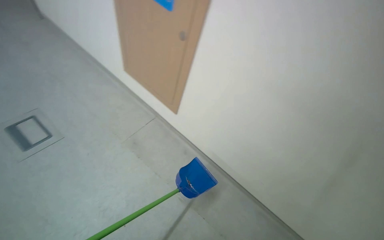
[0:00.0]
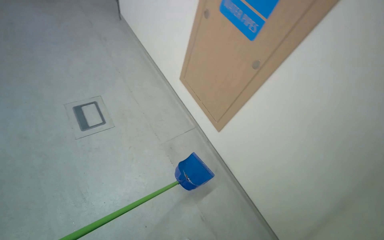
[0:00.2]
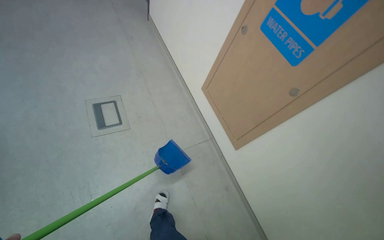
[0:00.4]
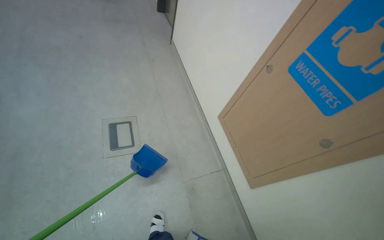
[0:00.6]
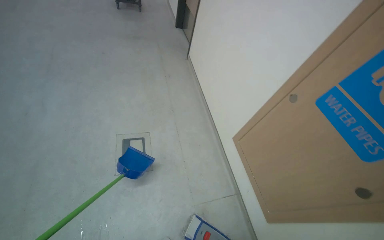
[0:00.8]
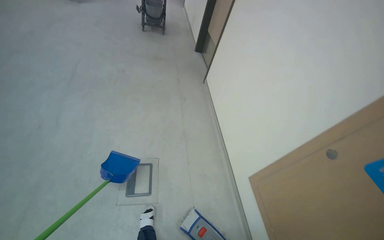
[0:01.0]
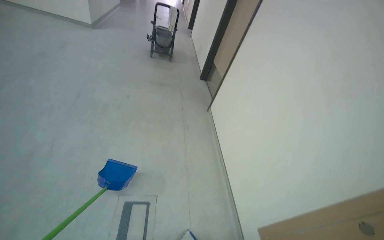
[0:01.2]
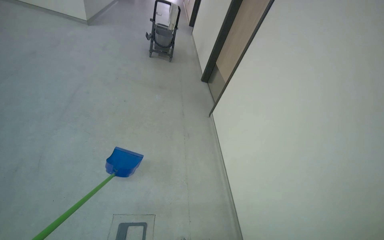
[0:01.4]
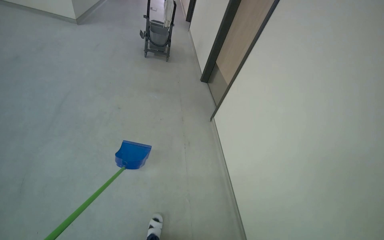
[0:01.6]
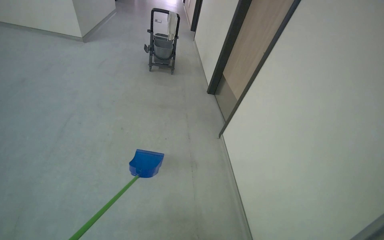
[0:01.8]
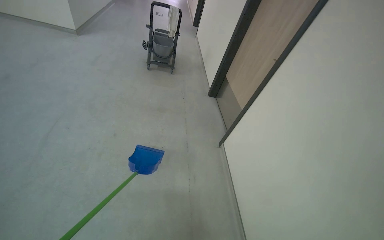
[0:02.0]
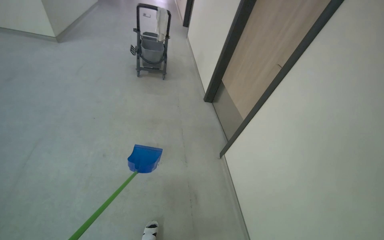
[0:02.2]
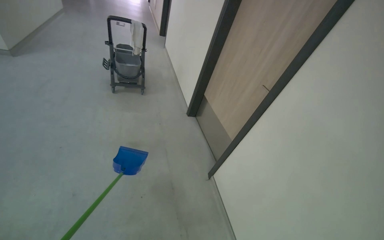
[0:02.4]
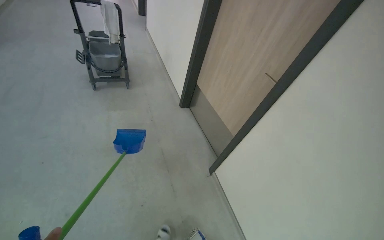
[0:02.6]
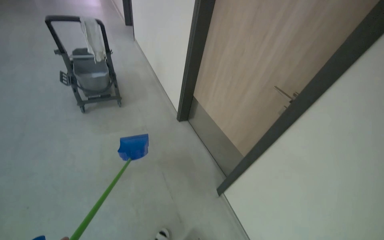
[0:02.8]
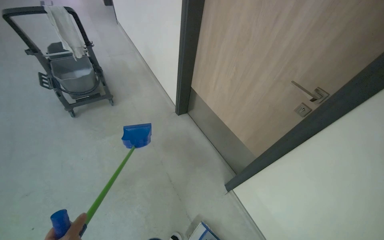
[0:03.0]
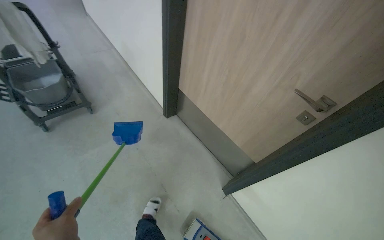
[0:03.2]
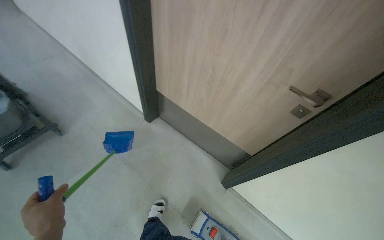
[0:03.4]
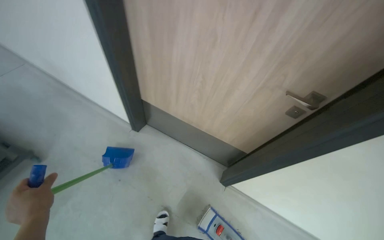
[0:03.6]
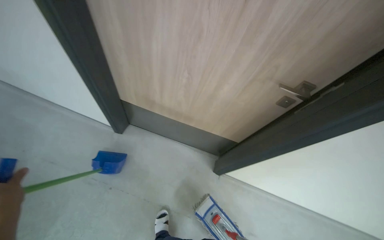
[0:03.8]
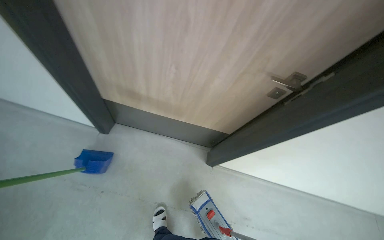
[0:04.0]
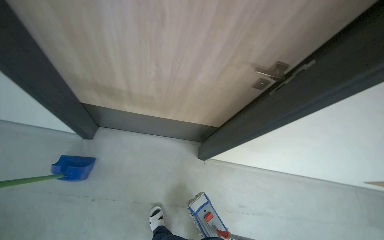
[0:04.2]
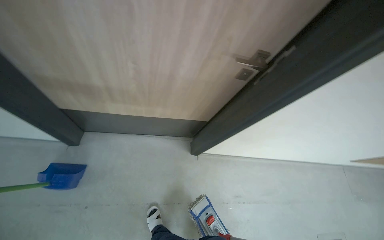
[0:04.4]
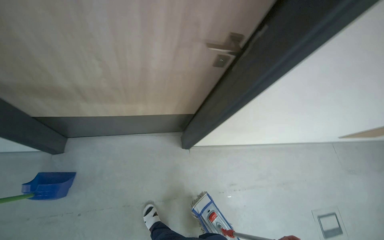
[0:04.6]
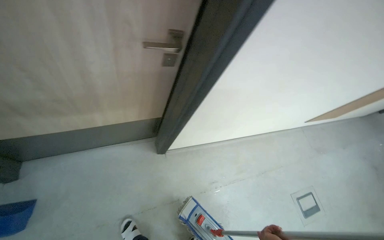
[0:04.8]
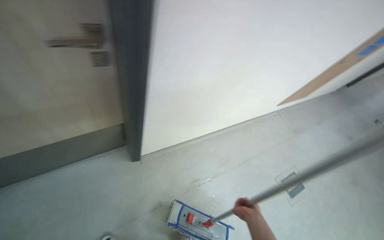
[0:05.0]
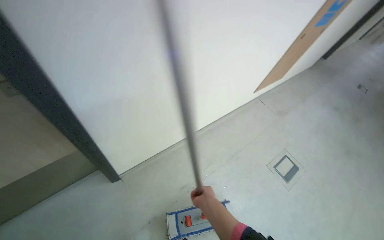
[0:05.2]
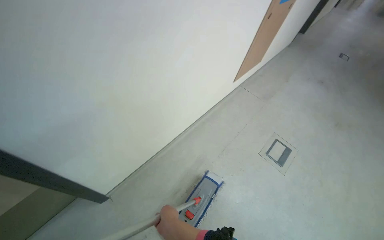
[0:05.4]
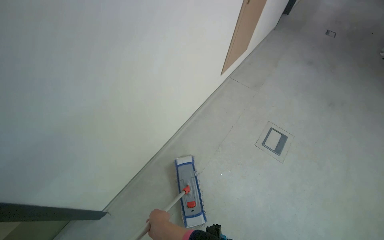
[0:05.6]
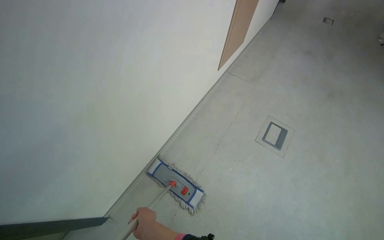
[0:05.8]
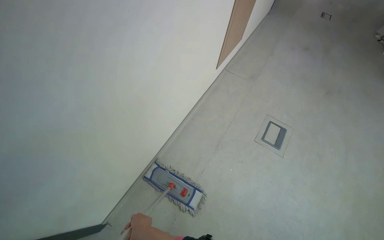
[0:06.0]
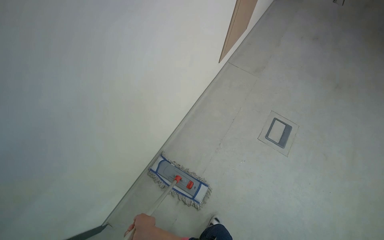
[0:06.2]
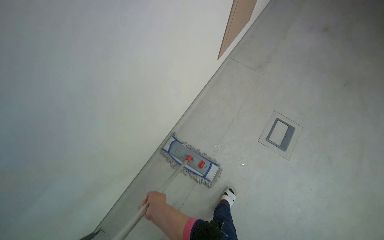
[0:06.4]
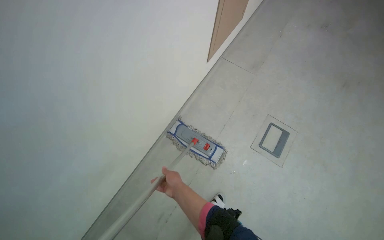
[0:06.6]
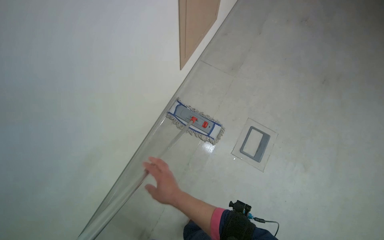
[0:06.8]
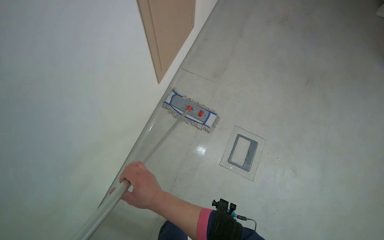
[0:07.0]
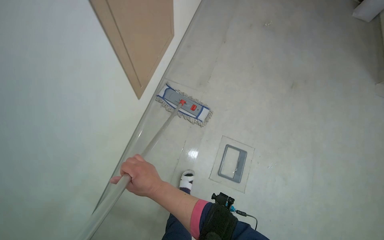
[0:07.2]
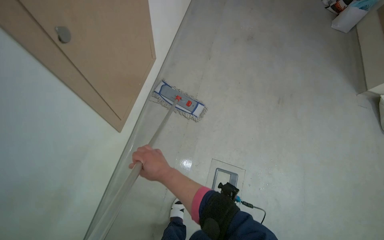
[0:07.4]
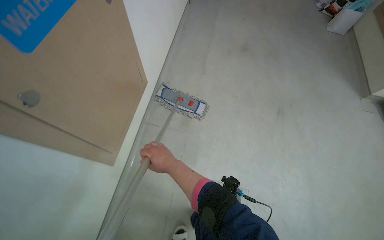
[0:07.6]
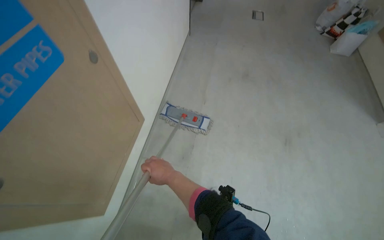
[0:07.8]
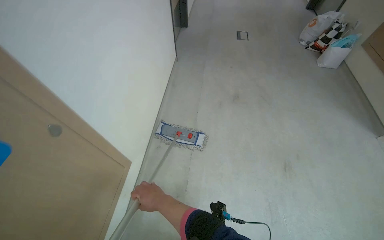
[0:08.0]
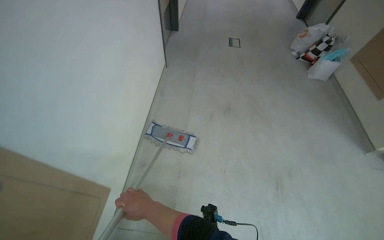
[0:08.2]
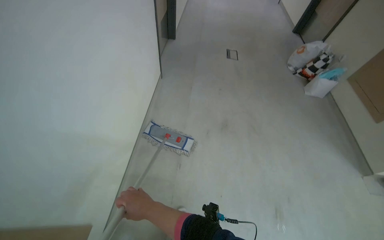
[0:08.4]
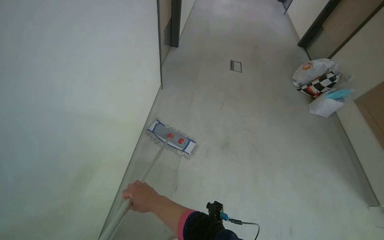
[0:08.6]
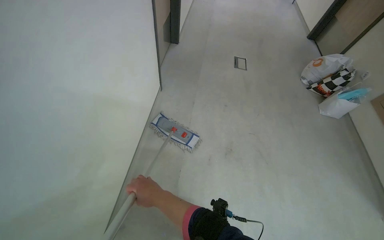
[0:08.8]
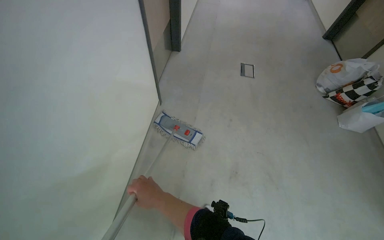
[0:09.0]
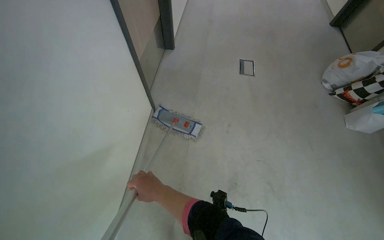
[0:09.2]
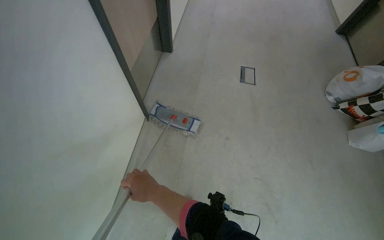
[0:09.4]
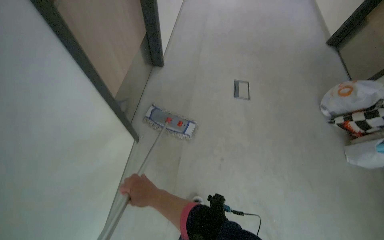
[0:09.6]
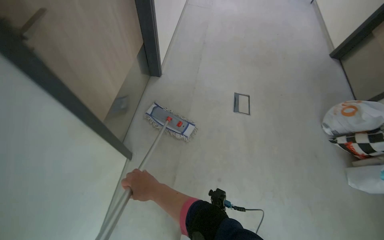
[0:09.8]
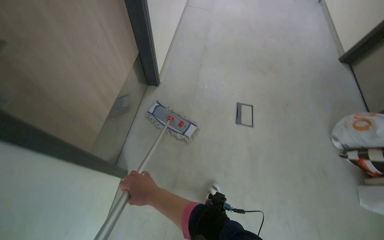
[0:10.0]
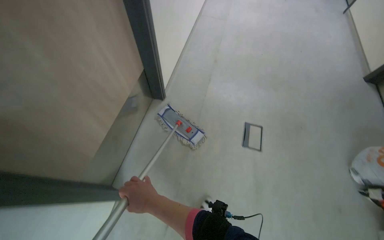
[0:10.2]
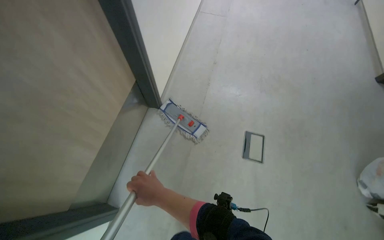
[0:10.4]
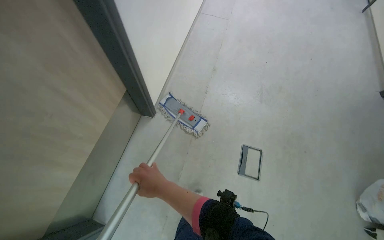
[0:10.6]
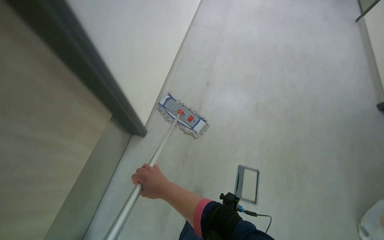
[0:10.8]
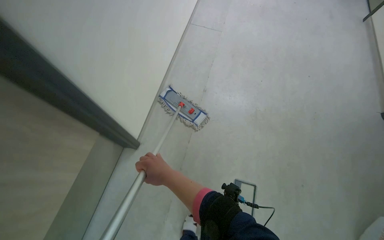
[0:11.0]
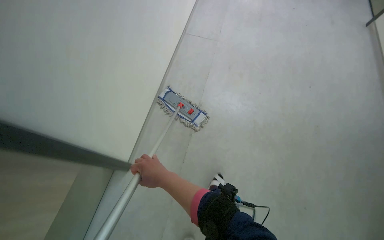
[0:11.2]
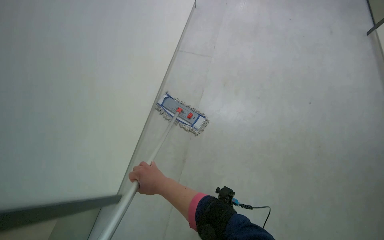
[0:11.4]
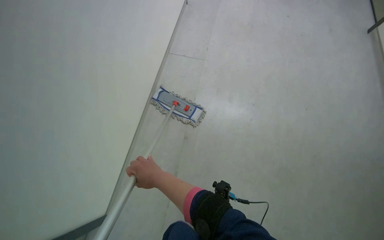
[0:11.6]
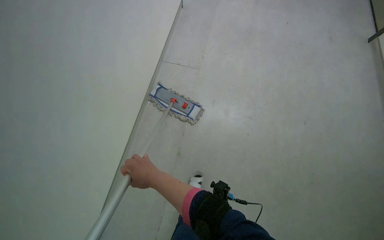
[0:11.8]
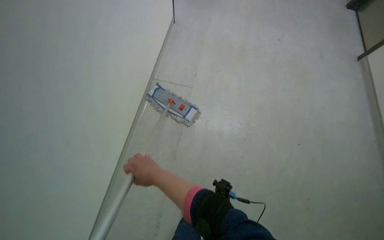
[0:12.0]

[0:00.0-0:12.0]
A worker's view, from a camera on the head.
Job: mopping floor.
The whole recording: Mopping floor. The worker mops the floor in the hallway.
0:03.0 to 0:04.4: The wearer moves roughly 50 cm. The wearer looks roughly 60 degrees further to the right. The wearer looks about 25 degrees further downward.
0:04.4 to 0:06.0: The camera is carried roughly 70 cm. The wearer looks some 65 degrees further to the right.
0:07.6 to 0:09.0: The view tilts about 20 degrees upward. The right hand travels down the picture by roughly 20 cm.
0:10.4 to 0:12.0: The camera travels approximately 60 cm.

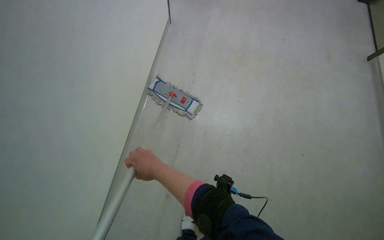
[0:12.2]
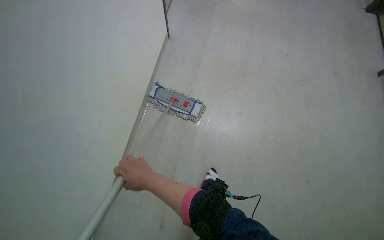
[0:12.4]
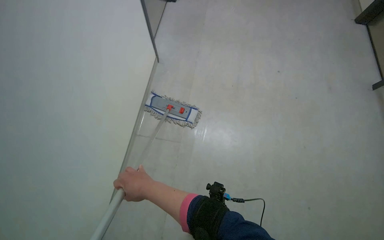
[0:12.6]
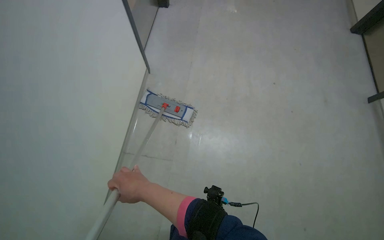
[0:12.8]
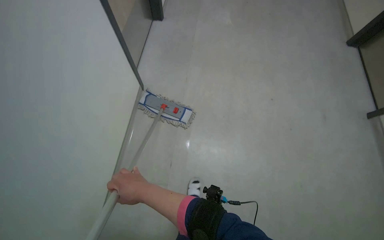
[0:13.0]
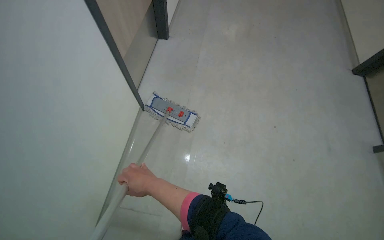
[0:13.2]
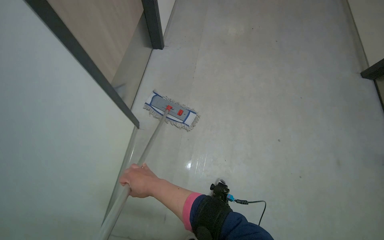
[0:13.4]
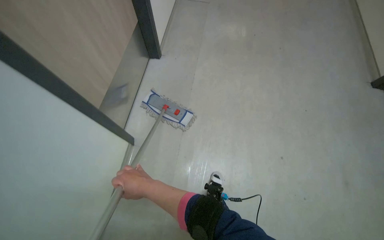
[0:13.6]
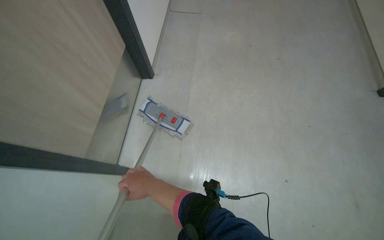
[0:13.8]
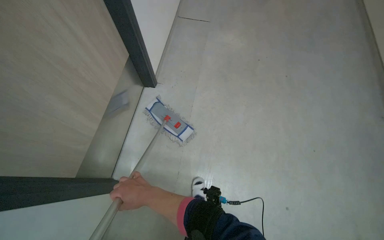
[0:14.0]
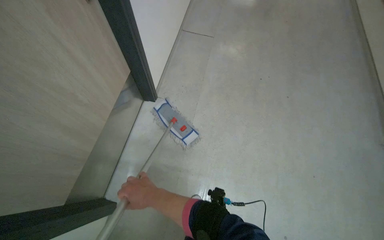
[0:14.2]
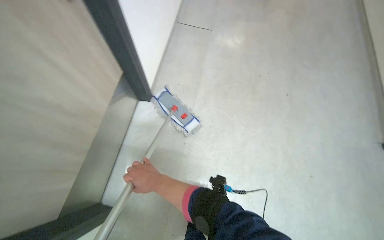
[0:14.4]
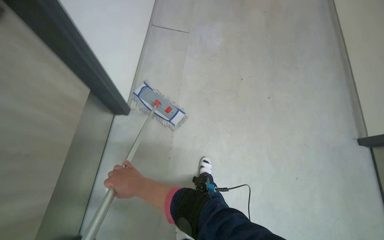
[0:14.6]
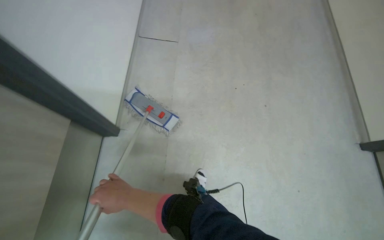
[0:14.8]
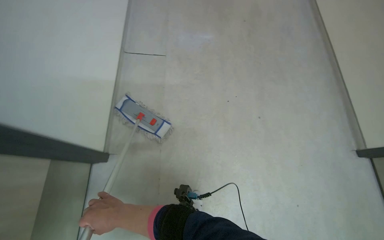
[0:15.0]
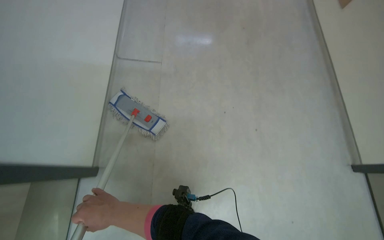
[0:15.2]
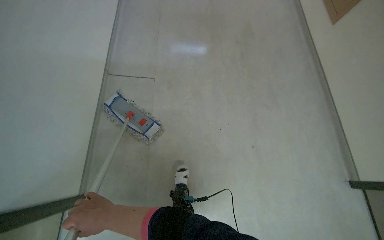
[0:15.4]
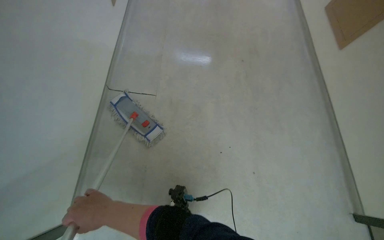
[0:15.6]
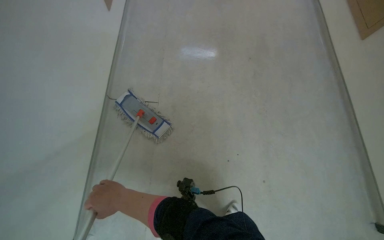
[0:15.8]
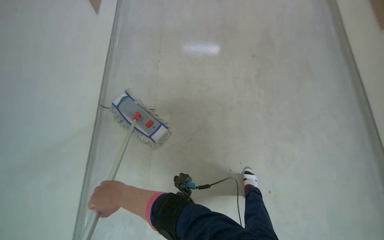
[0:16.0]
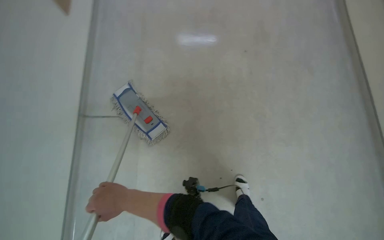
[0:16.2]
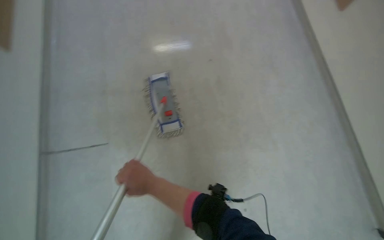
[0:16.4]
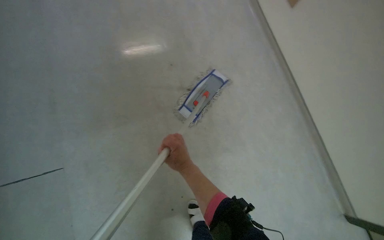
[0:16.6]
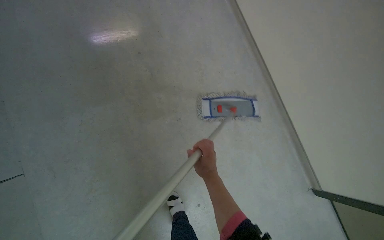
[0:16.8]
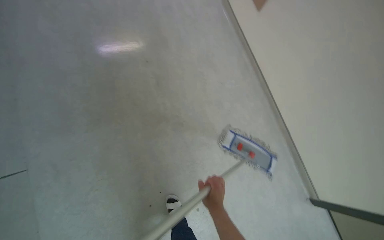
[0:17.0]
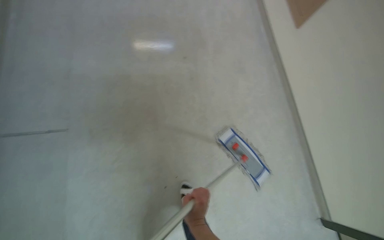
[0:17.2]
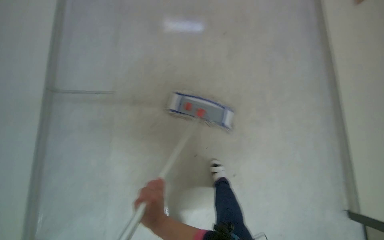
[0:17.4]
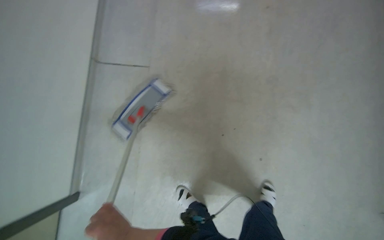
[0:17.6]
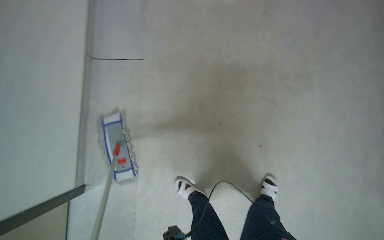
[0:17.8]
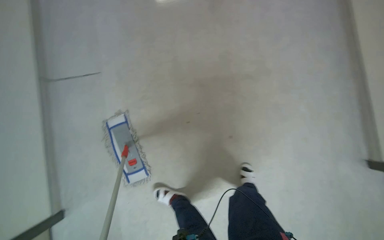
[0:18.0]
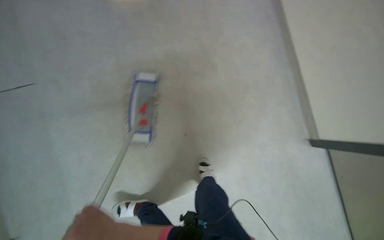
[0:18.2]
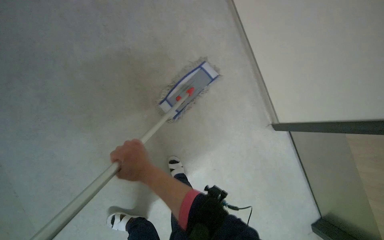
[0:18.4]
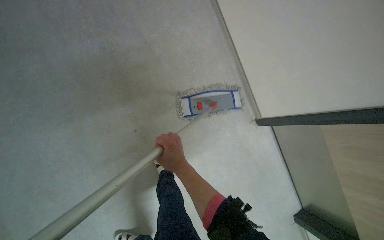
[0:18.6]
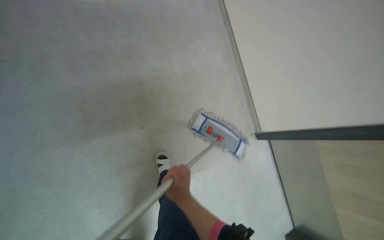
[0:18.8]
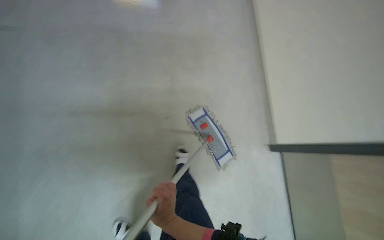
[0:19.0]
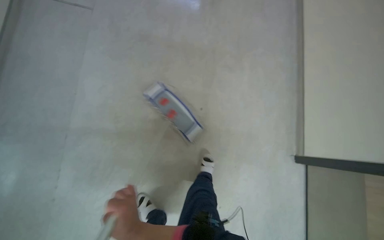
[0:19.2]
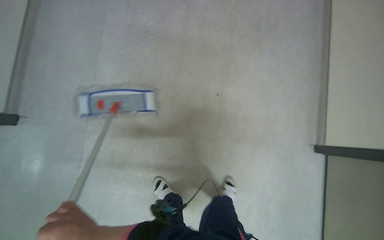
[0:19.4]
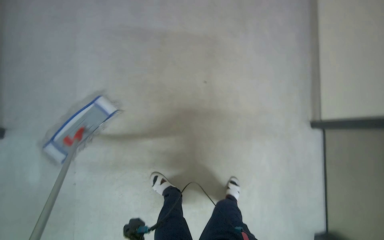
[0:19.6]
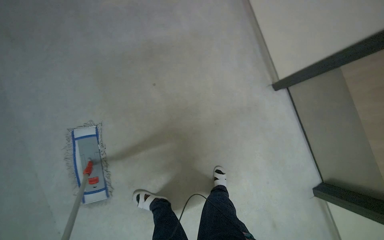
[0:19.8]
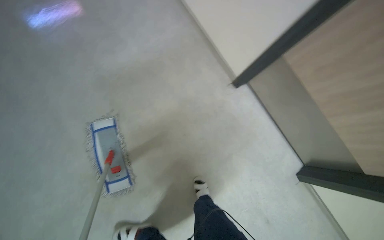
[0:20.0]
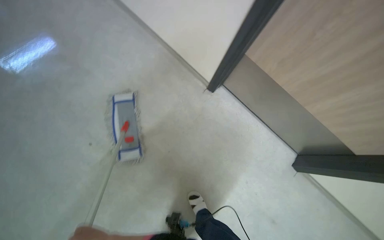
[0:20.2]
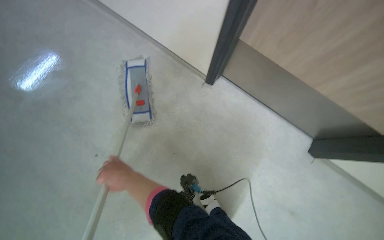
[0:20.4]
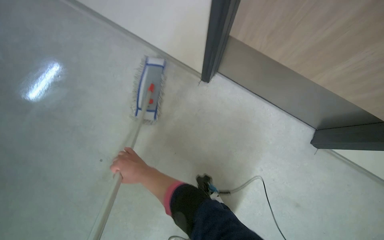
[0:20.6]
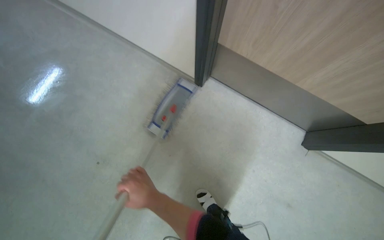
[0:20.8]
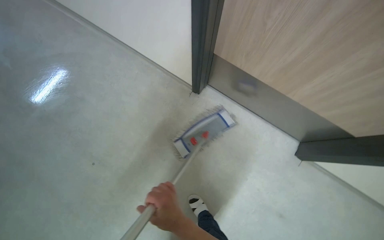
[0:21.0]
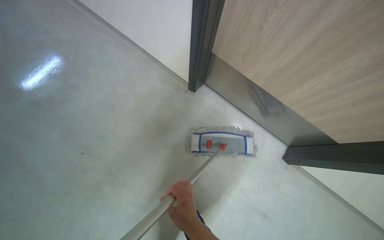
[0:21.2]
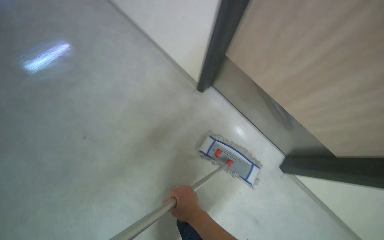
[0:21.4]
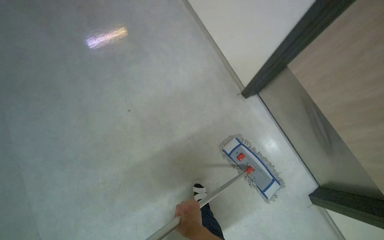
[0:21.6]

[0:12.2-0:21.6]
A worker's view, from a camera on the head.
Job: mopping floor.
The whole recording: Mopping floor. The worker mops the floor in the hallway.
0:12.2 to 0:13.8: The camera pitches upward, by some 15 degrees.
0:13.8 to 0:15.4: The view tips upward by about 15 degrees.
